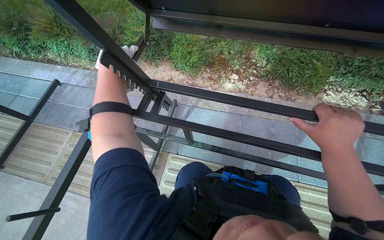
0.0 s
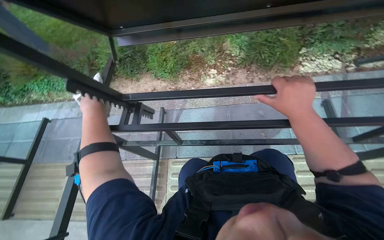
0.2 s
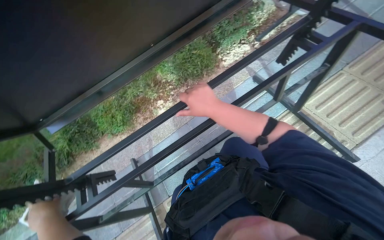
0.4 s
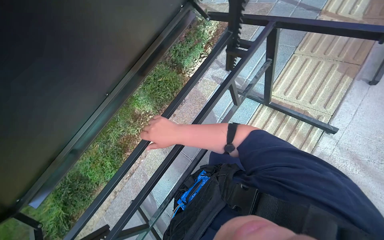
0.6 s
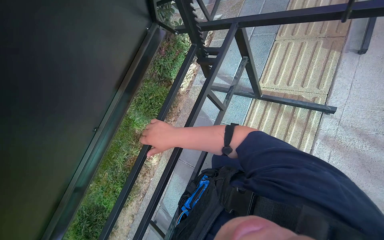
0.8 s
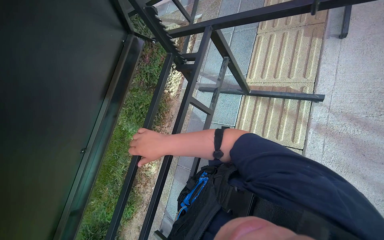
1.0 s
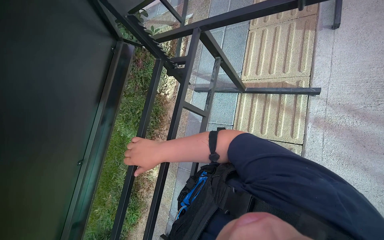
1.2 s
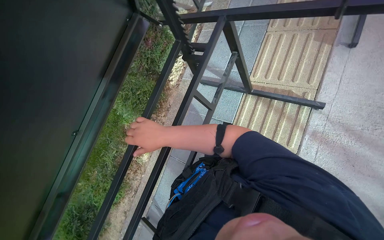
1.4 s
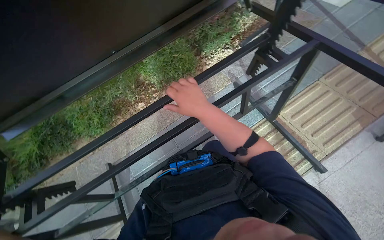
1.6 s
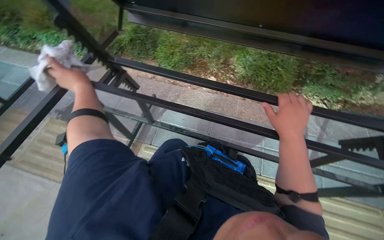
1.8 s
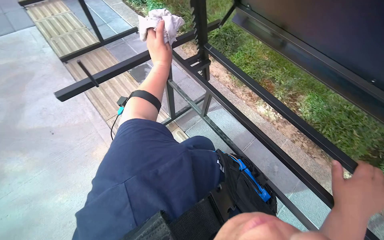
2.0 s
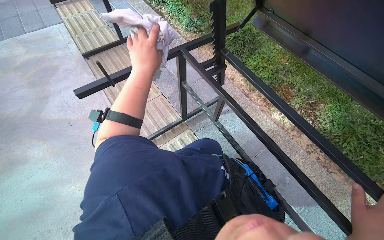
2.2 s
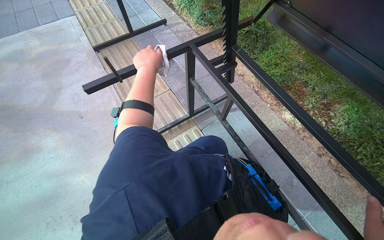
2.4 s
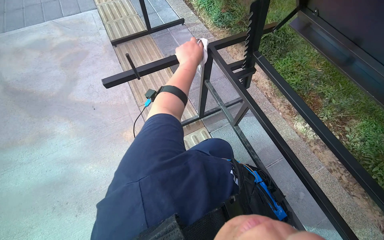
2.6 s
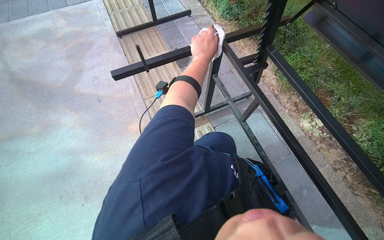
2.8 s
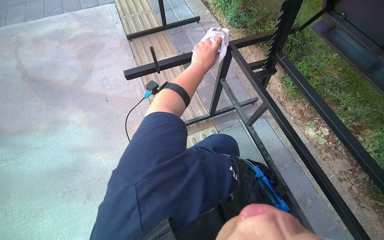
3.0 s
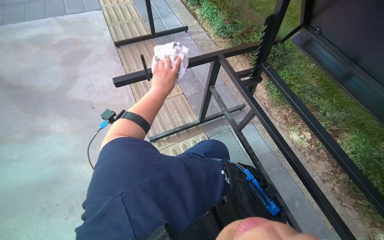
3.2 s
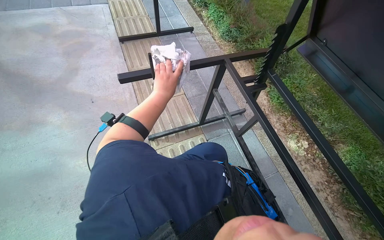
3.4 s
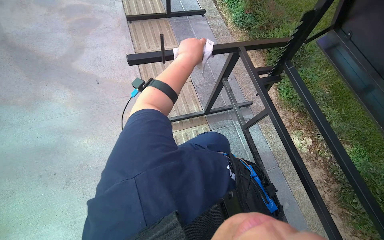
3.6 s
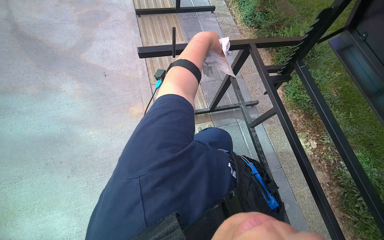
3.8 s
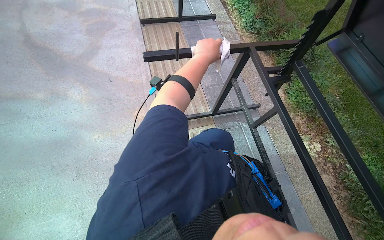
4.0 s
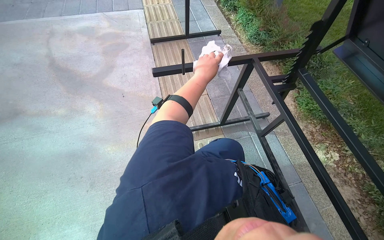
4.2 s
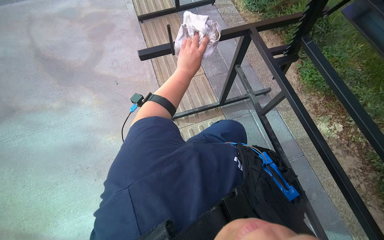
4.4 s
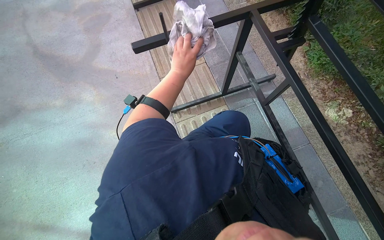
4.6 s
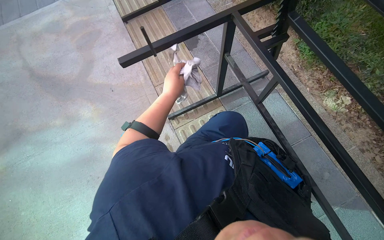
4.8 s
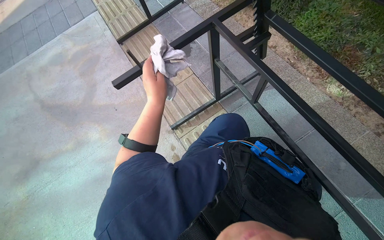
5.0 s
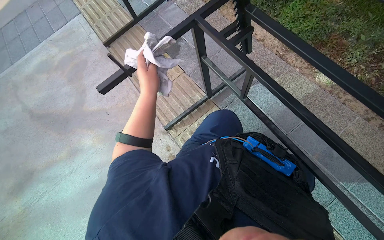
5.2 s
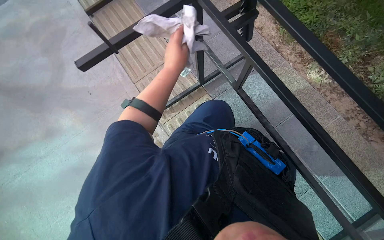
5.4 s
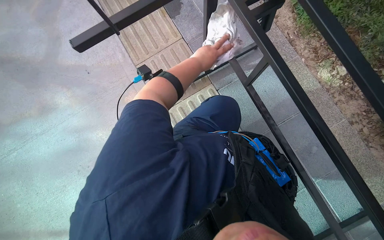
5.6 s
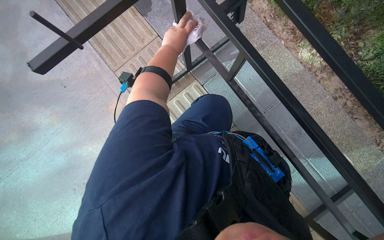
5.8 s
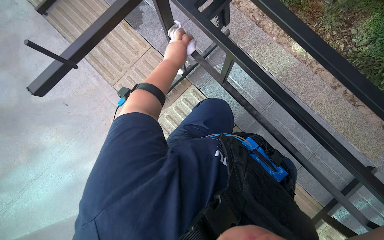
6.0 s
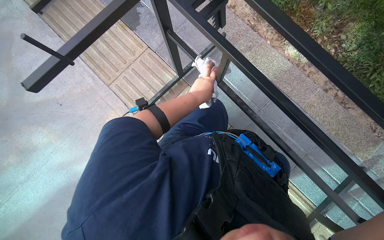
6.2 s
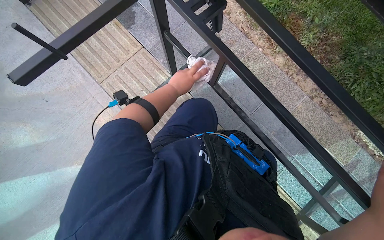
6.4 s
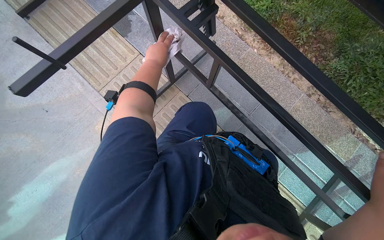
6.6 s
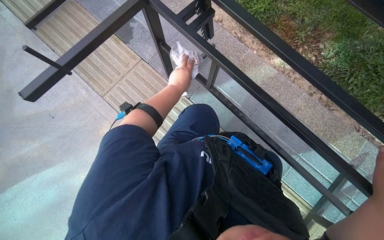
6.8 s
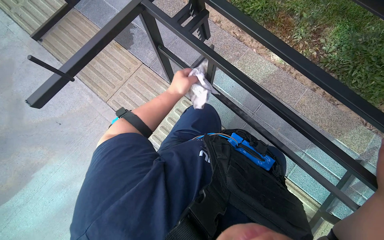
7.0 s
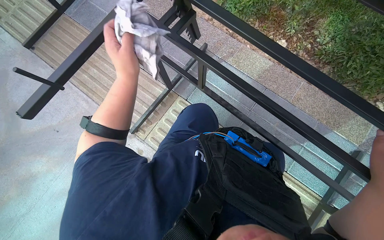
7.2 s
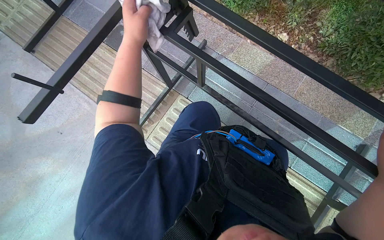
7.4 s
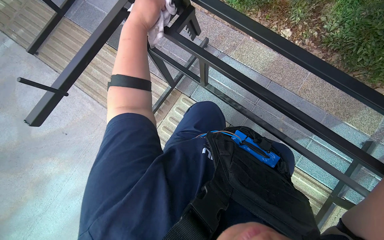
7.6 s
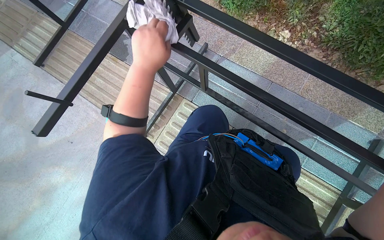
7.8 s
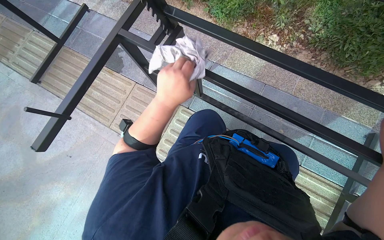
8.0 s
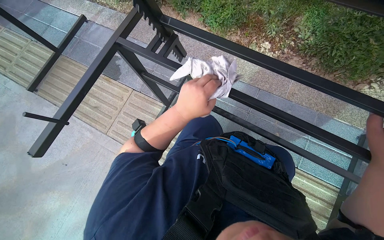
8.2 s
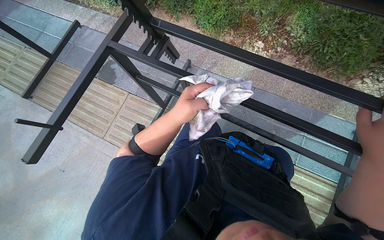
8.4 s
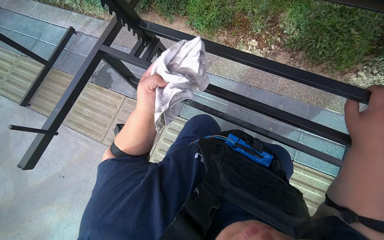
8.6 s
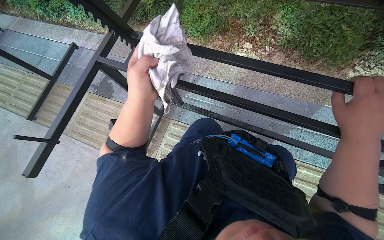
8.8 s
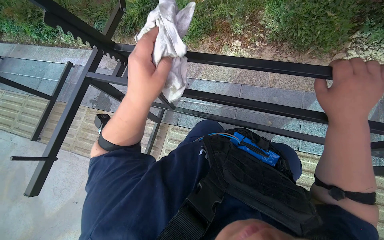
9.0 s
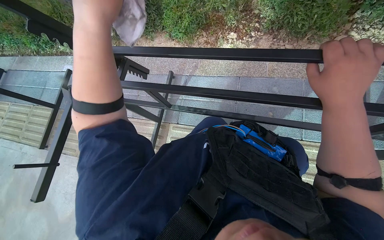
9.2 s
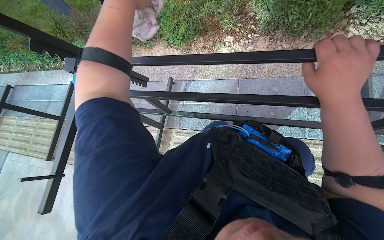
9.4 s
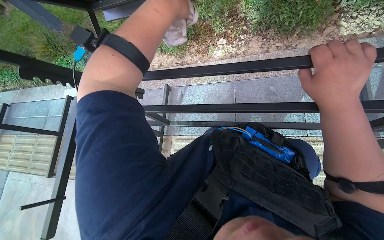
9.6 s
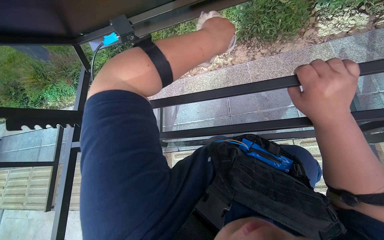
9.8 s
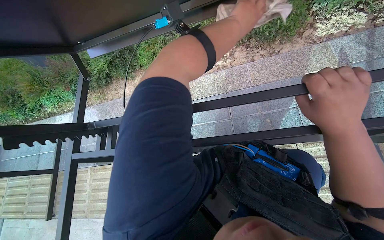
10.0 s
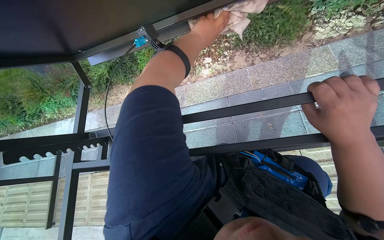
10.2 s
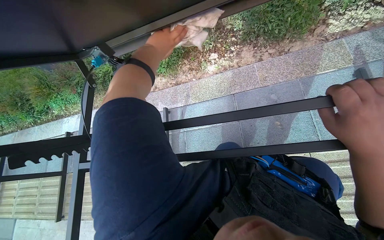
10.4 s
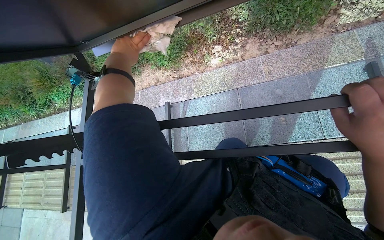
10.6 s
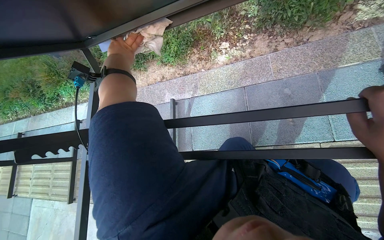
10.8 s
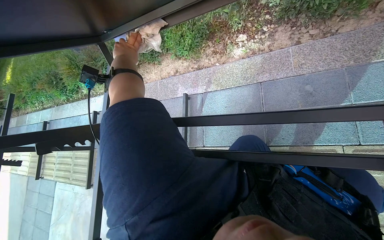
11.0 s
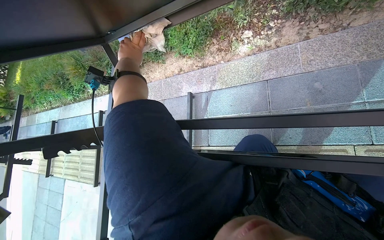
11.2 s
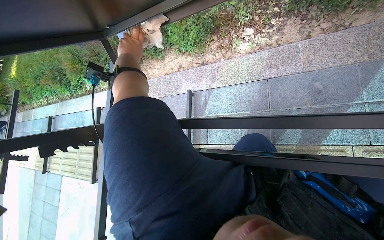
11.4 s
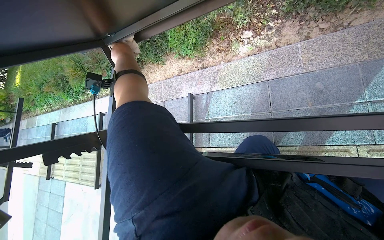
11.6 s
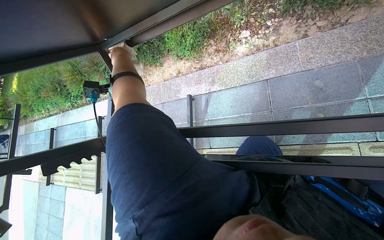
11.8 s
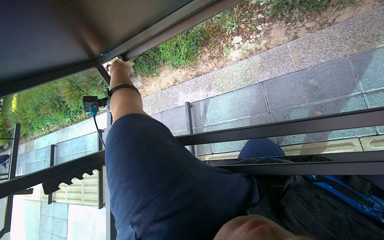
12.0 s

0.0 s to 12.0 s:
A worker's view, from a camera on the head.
Job: wiping surfaces.
The whole recording: Wiping underside and frame of table. The worker wipes the underside and frame of the outdoor table with a cloth.
0.0 to 1.6 s: The head rotates about 45 degrees to the right.
1.6 to 3.0 s: The wearer's head swings approximately 105 degrees to the left.
4.4 to 6.0 s: The wearer looks some 15 degrees further downward. The scene rotates counterclockwise by roughly 30 degrees. The left hand moves approximately 5 cm down the picture and comes back.
6.0 to 7.6 s: The left hand moves nearer to the camera, approximately 20 cm.
7.6 to 9.0 s: The left hand travels nearer to the camera and down the picture by approximately 20 cm.

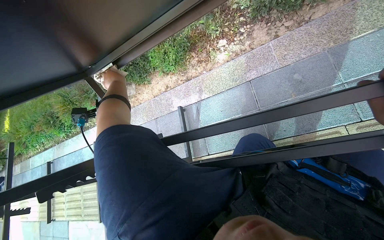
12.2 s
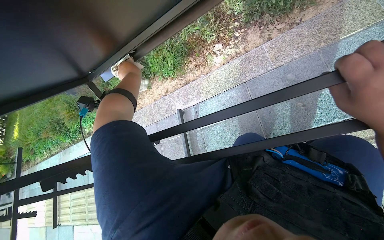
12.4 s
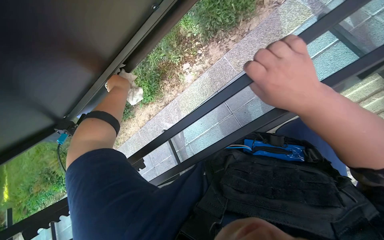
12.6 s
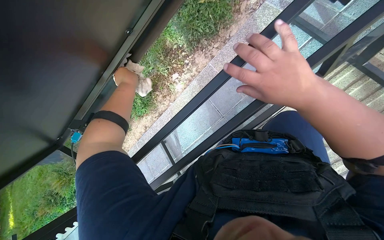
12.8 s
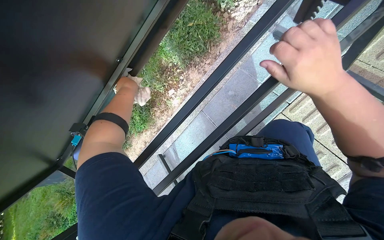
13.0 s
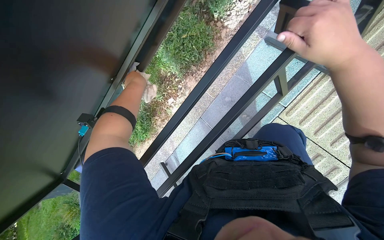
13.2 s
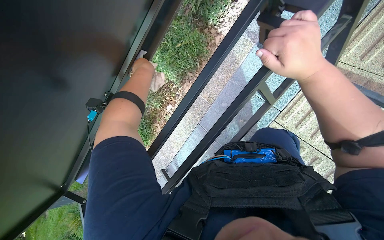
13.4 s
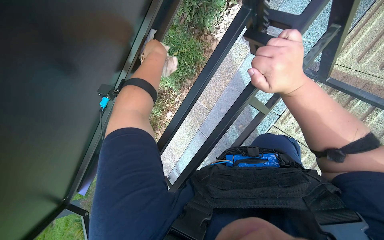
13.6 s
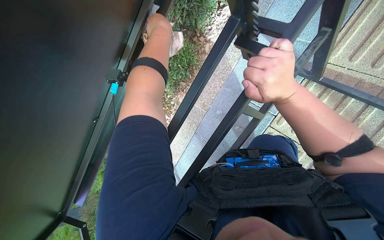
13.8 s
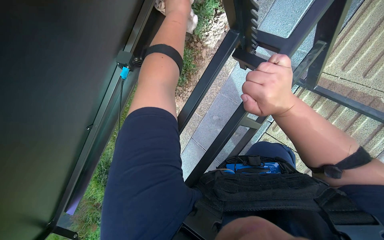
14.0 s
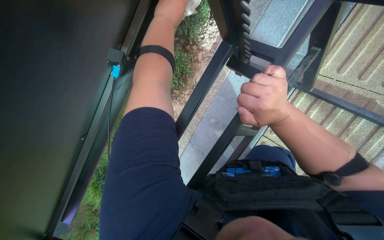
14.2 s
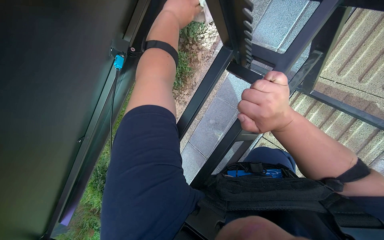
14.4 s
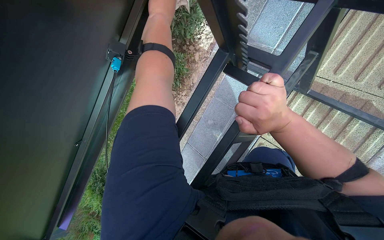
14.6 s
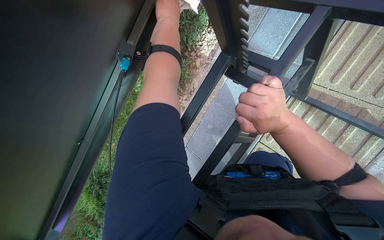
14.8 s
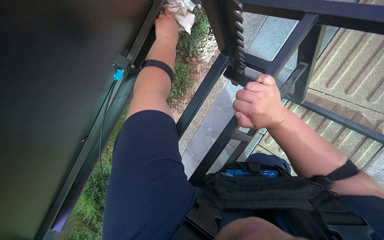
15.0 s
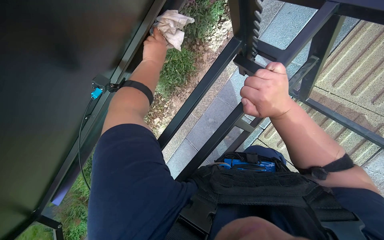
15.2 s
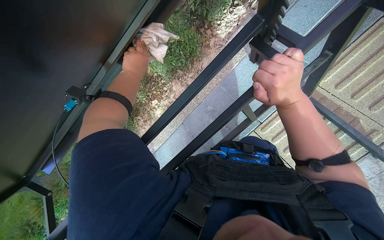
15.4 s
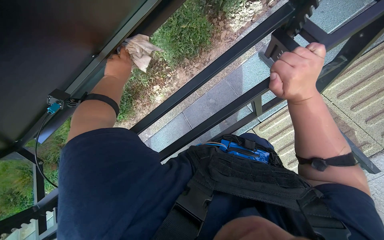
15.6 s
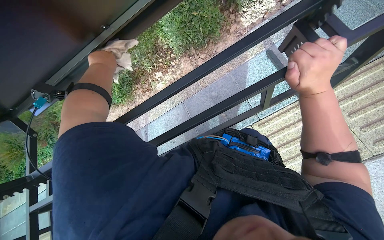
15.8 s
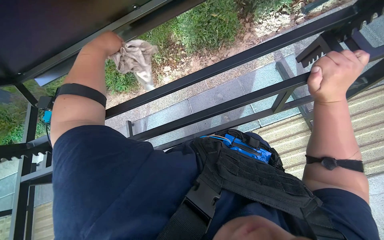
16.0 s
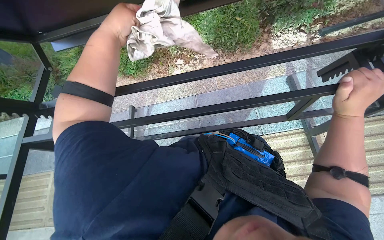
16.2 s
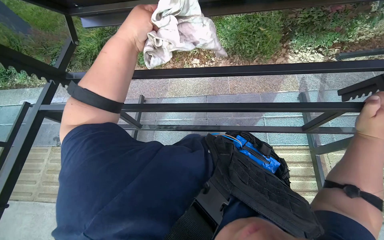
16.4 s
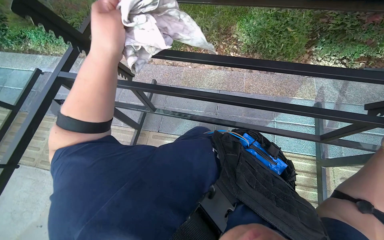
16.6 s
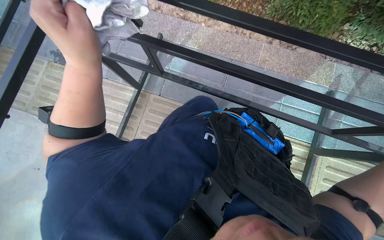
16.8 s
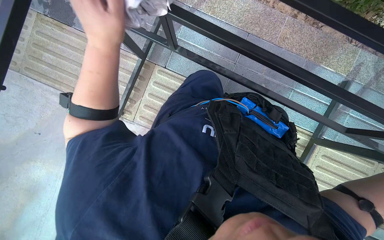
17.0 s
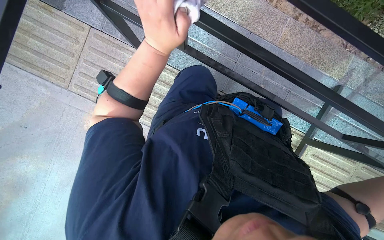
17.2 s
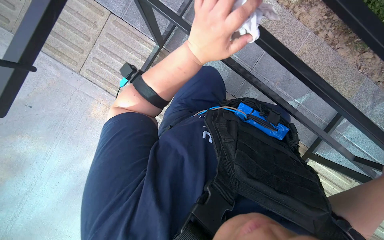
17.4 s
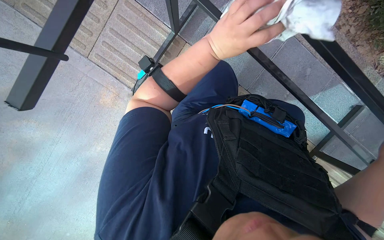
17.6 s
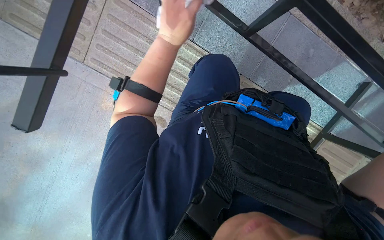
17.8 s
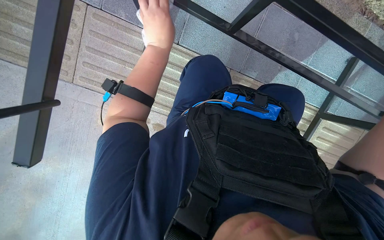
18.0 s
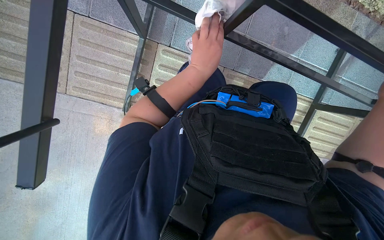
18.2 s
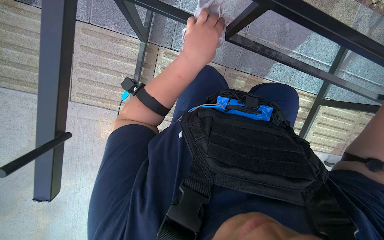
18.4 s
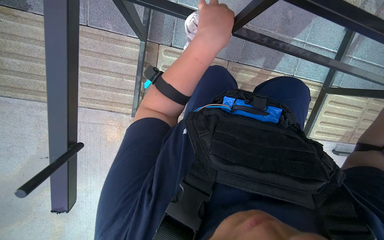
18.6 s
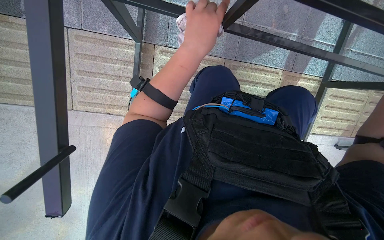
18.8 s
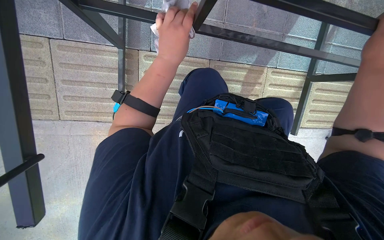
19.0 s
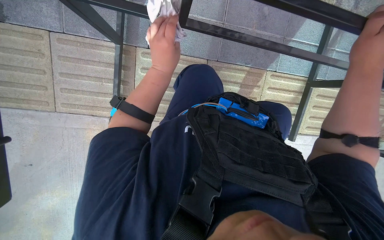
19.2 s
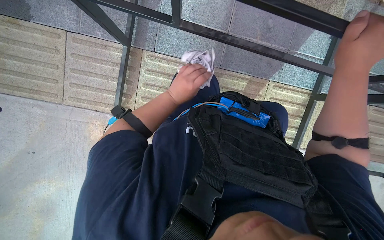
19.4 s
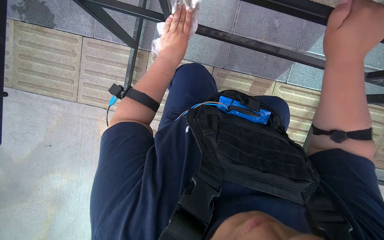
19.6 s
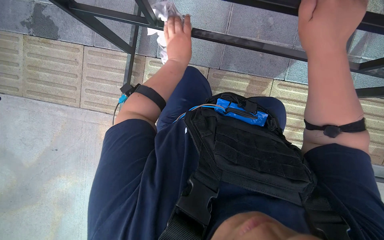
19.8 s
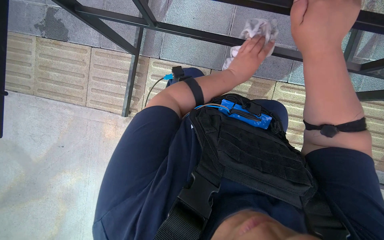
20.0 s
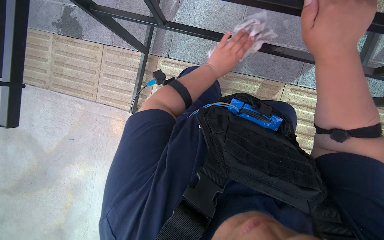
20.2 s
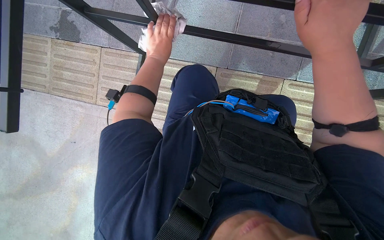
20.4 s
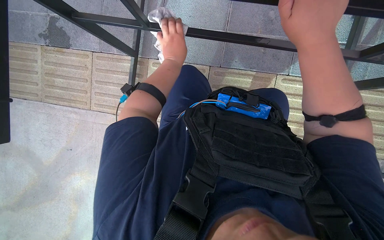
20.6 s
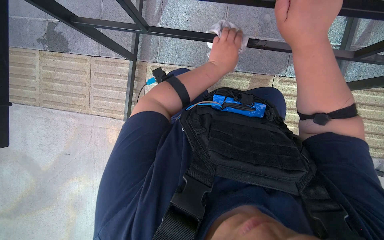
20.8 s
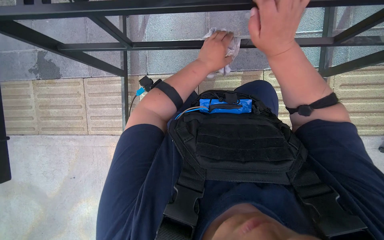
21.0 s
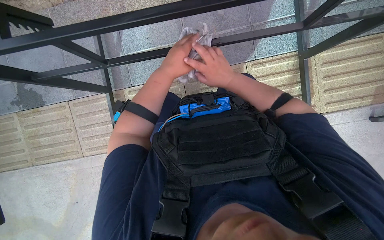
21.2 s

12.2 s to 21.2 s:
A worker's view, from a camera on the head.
Job: wiping surfaces.
The whole recording: Wiping underside and frame of table. The worker wipes the underside and frame of the outdoor table with a cloth.
12.2 to 13.8 s: The camera travels approximately 40 cm. The wearer looks roughly 20 degrees further upward. The scene turns approximately 35 degrees counterclockwise in the picture.
13.8 to 15.2 s: The left hand travels nearer to the camera and back again, approximately 10 cm each way.
15.2 to 16.6 s: The scene rotates clockwise by about 60 degrees.
16.6 to 18.2 s: The camera pitches downward, by approximately 35 degrees.
18.2 to 19.8 s: The left hand goes nearer and farther, some 20 cm each way, reversing 2 times.
19.8 to 21.2 s: The right hand heads farther from the camera, covering approximately 20 cm. The left hand goes left and right, about 25 cm each way, reversing 2 times.
